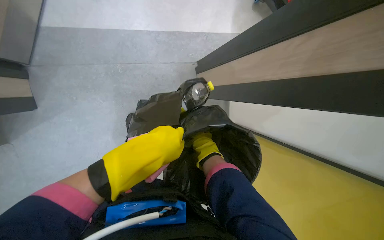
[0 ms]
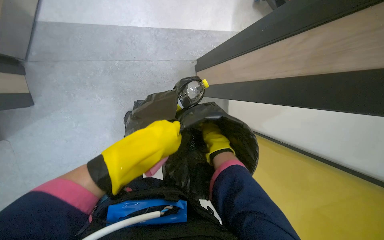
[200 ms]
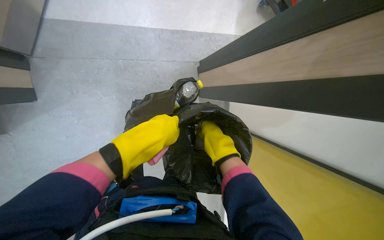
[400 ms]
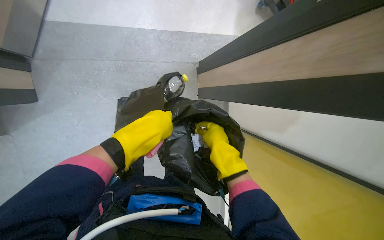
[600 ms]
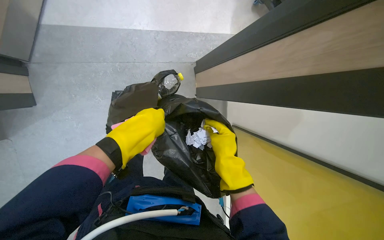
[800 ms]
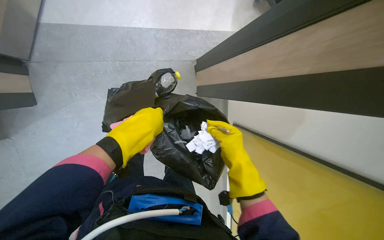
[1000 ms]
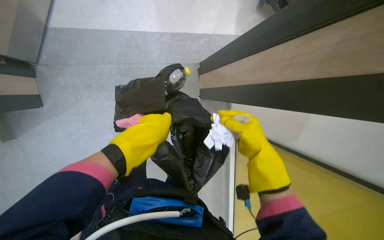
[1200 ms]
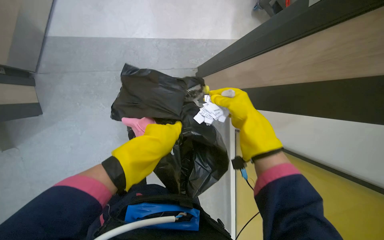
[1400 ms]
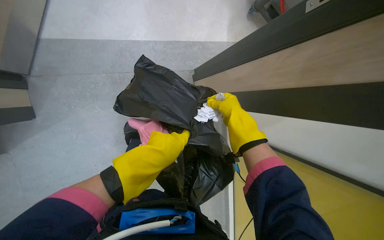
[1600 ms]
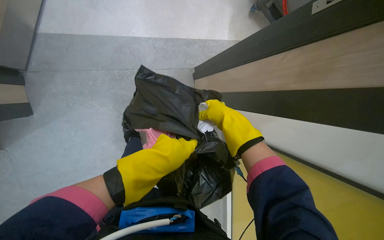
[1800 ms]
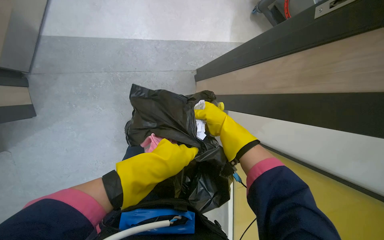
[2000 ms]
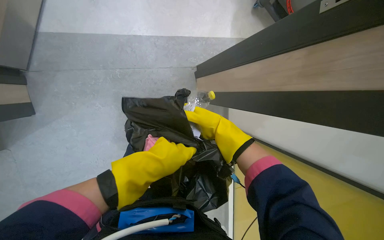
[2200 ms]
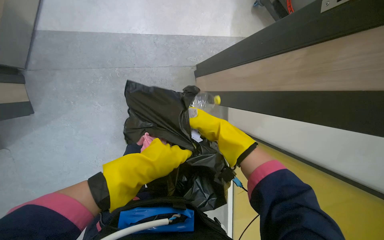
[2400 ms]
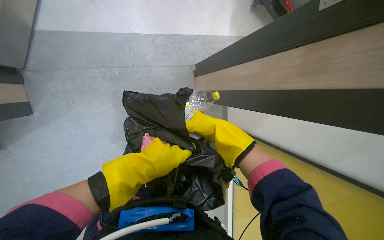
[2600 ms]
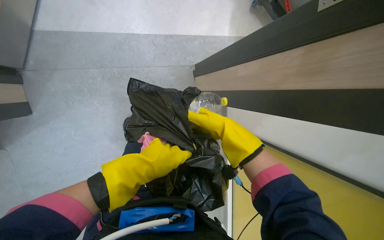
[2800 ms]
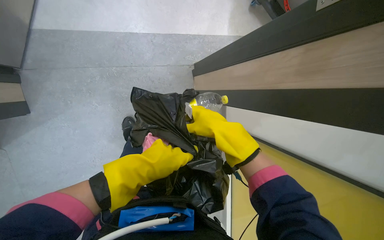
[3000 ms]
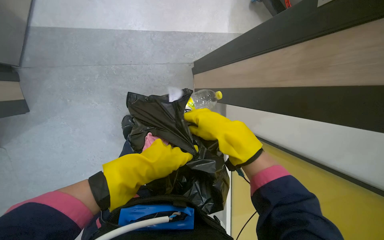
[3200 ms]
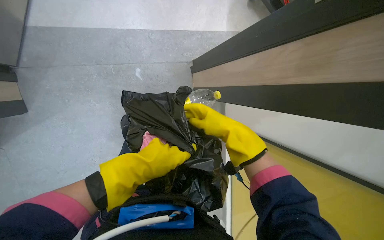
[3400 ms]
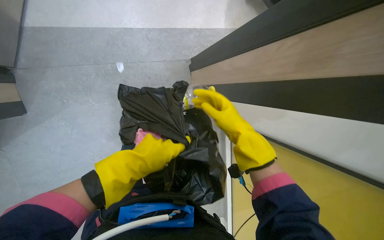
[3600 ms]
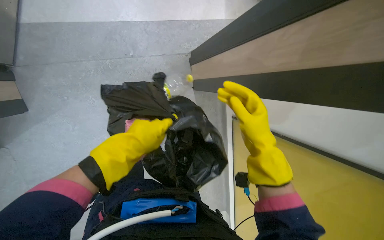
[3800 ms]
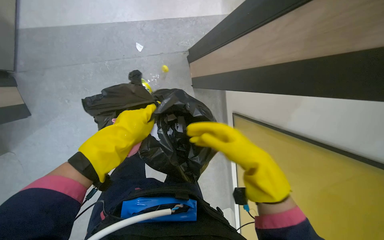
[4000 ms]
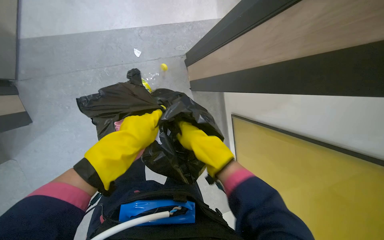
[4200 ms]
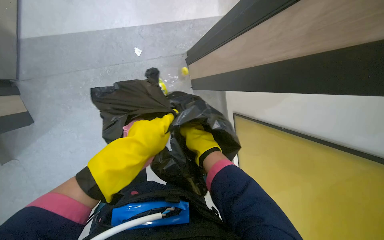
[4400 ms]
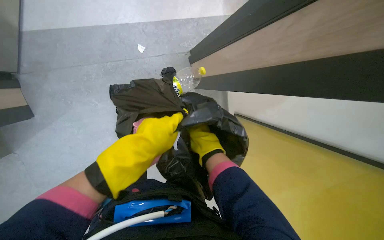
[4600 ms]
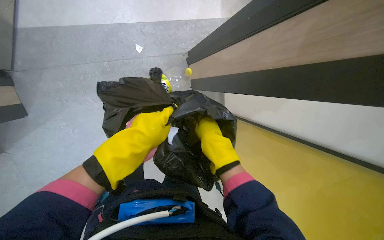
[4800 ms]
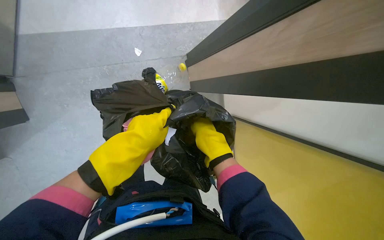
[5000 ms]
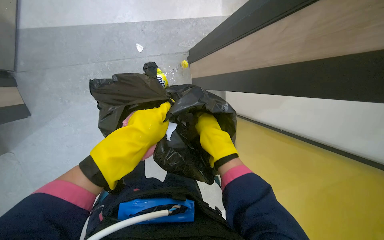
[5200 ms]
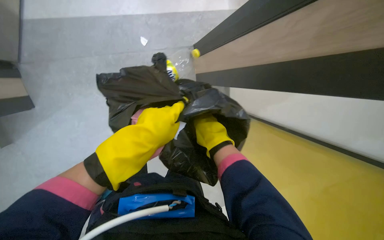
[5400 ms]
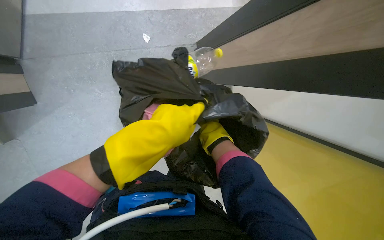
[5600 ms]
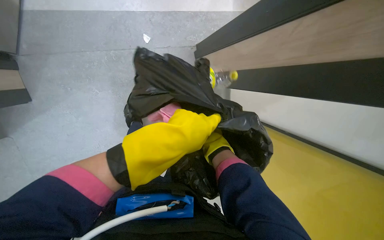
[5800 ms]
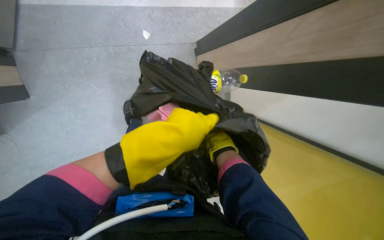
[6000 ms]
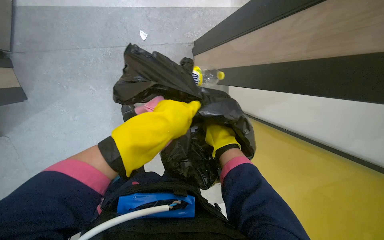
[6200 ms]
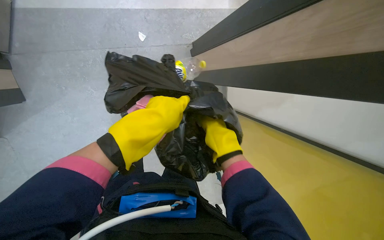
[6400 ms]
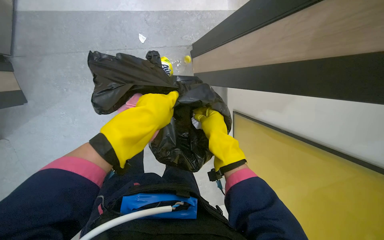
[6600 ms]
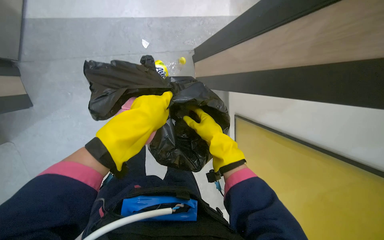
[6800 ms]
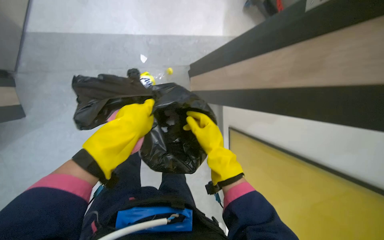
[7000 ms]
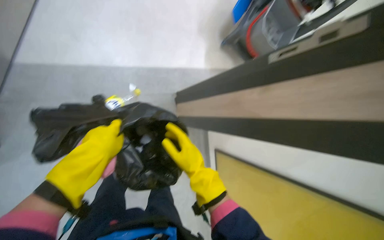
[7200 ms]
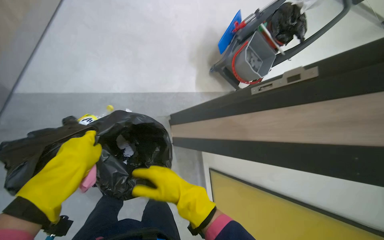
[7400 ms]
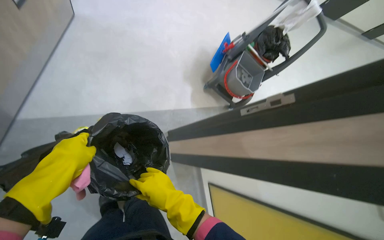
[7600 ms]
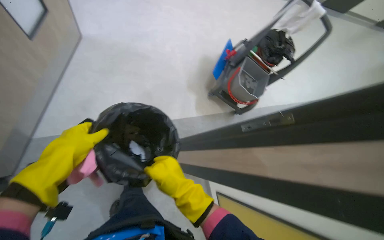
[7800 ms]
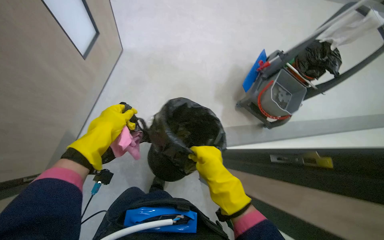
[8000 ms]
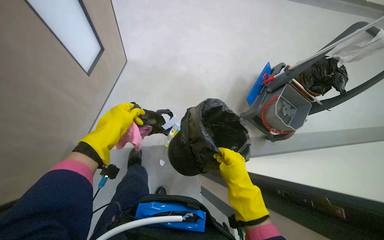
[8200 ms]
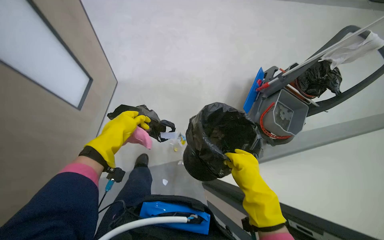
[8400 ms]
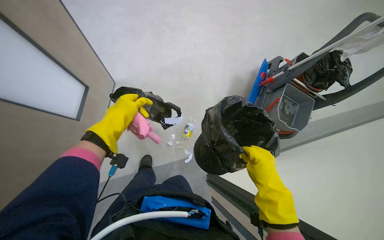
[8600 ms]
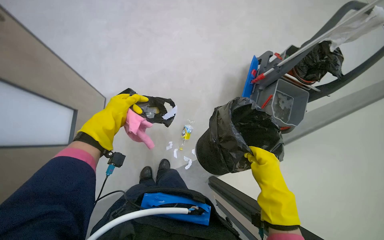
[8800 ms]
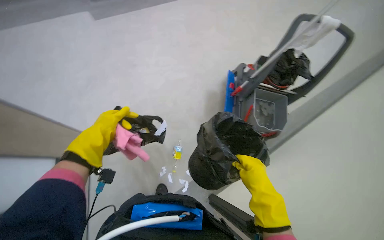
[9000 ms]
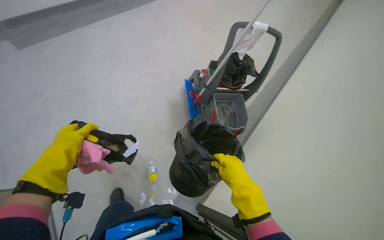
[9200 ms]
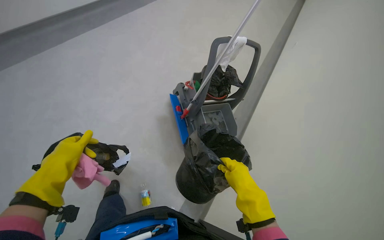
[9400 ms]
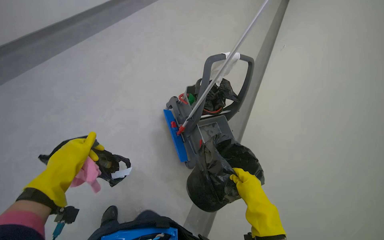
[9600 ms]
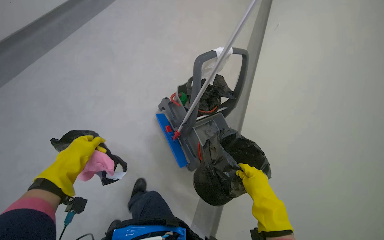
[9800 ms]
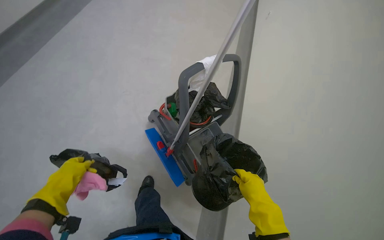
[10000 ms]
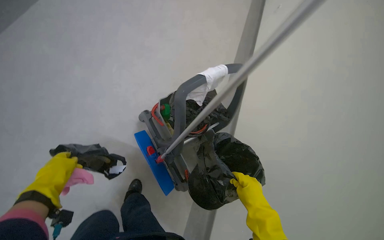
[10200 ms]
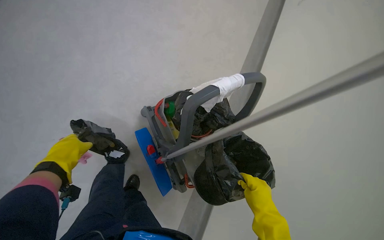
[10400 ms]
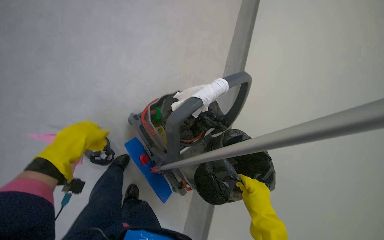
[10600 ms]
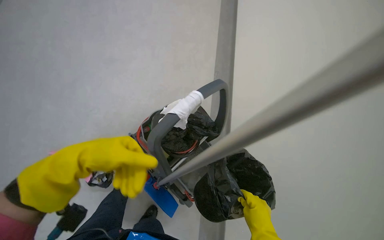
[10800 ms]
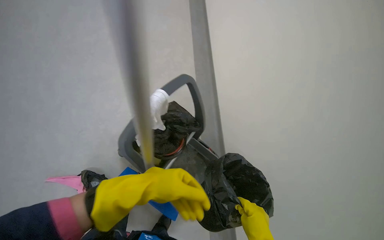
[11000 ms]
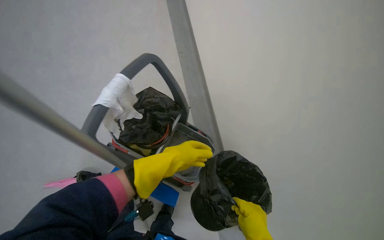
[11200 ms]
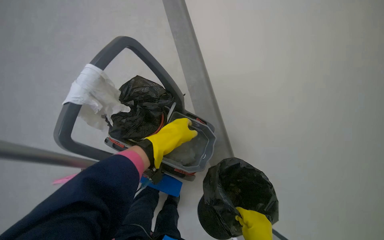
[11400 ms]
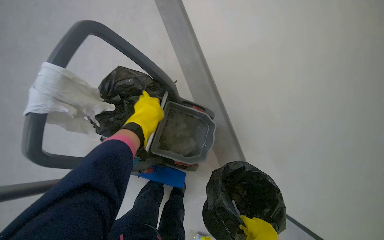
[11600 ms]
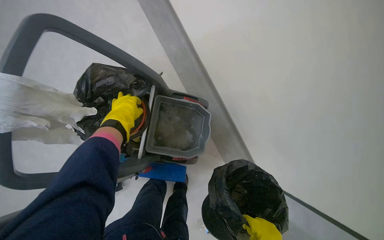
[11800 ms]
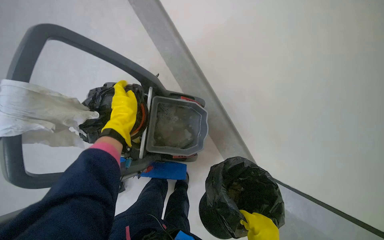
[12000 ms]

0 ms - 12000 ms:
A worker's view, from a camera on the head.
Job: managing trash.
The whole recording: Emptying trash and picking up litter. The worker empties trash from bins and picks up litter from the floor.
0 ms - 1600 ms: The left hand shifts about 10 cm nearer to the camera; the right hand is displaced to the right by roughly 10 cm.
1600 ms - 3000 ms: The hands make small movements and keep their place.
3000 ms - 4400 ms: The right hand travels down the picture by roughly 10 cm.
6000 ms - 7600 ms: The wearer looks some 20 degrees further upward. The left hand is displaced to the left and farther from the camera by some 25 cm.
7600 ms - 9000 ms: The camera pitches upward, by some 20 degrees. The right hand heads to the right, covering approximately 15 cm; the left hand is displaced up the picture and farther from the camera by some 40 cm.
9000 ms - 10400 ms: The wearer looks some 40 degrees further to the right. The view tilts roughly 30 degrees upward.
10400 ms - 12000 ms: The view tips downward by roughly 15 degrees. The left hand moves nearer and farther over some 30 cm, changing direction 2 times.

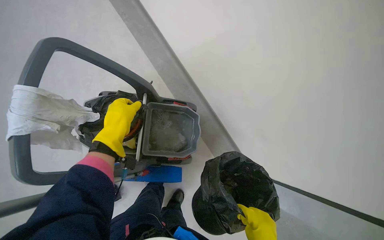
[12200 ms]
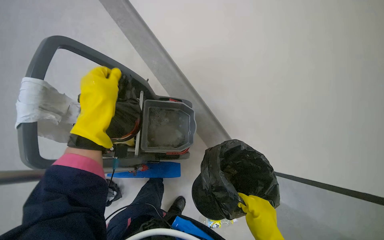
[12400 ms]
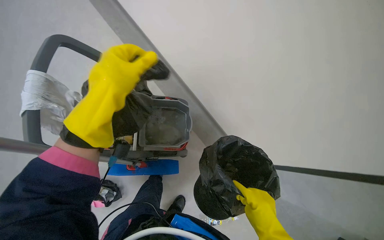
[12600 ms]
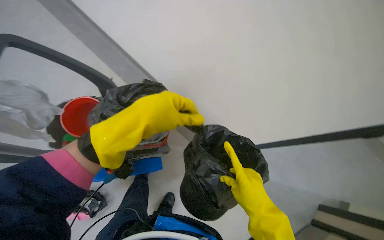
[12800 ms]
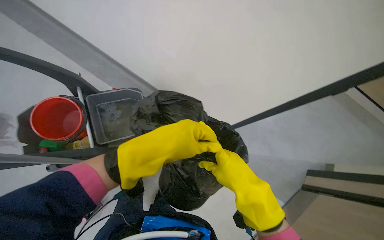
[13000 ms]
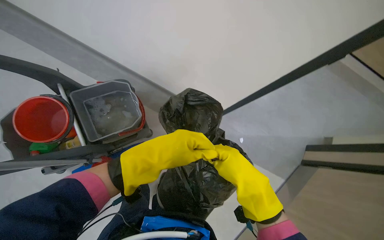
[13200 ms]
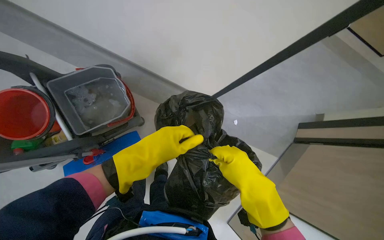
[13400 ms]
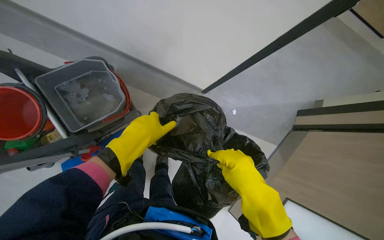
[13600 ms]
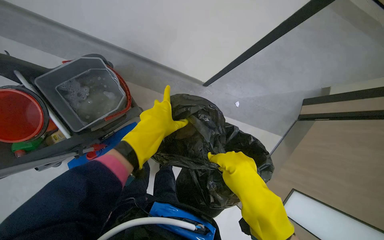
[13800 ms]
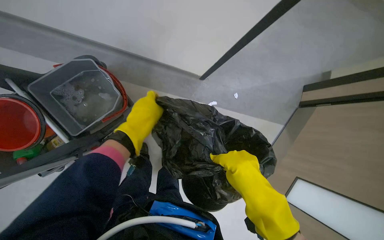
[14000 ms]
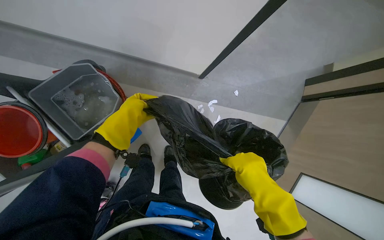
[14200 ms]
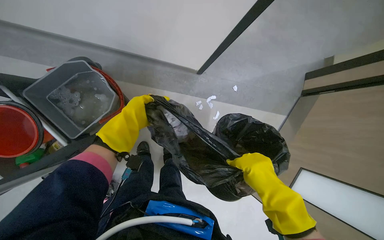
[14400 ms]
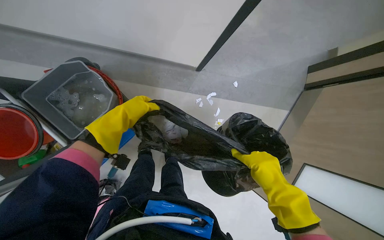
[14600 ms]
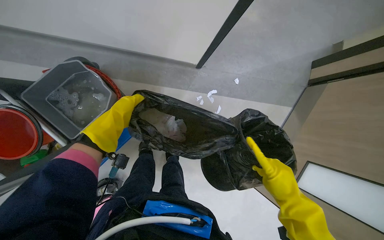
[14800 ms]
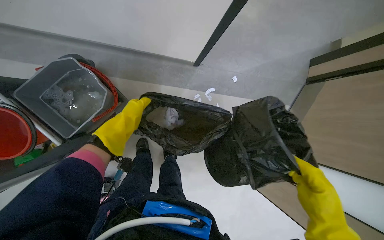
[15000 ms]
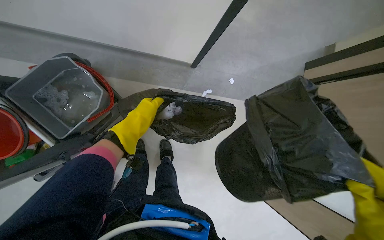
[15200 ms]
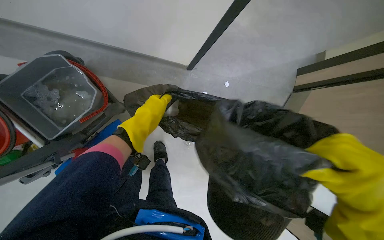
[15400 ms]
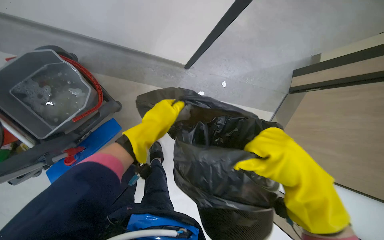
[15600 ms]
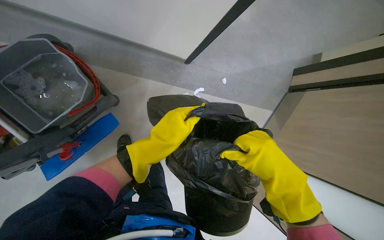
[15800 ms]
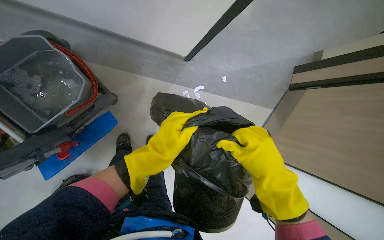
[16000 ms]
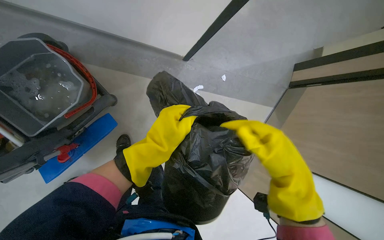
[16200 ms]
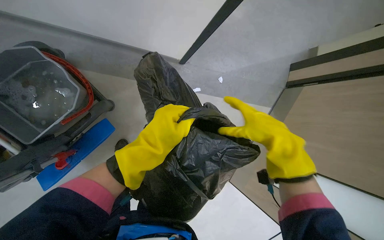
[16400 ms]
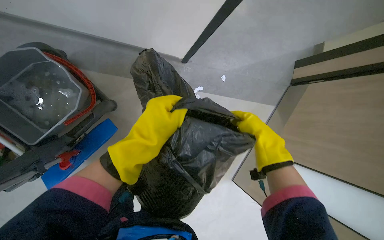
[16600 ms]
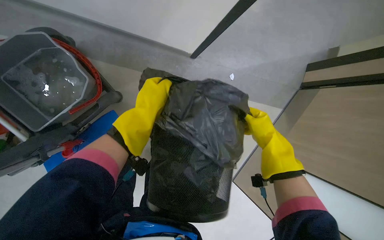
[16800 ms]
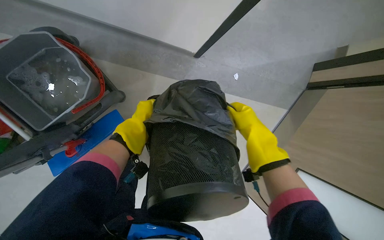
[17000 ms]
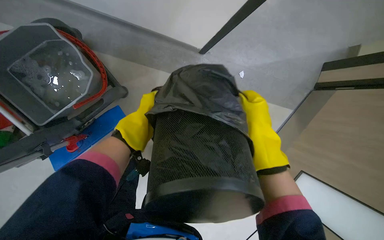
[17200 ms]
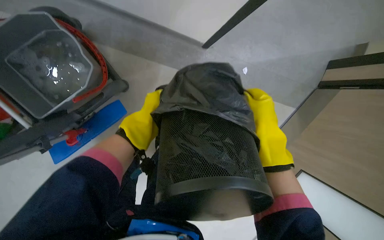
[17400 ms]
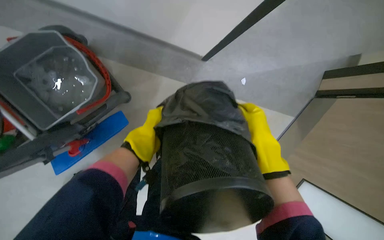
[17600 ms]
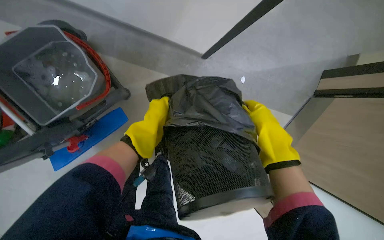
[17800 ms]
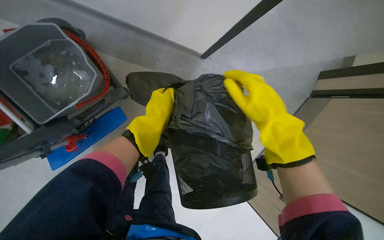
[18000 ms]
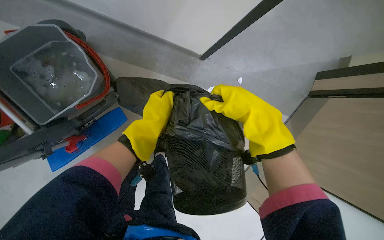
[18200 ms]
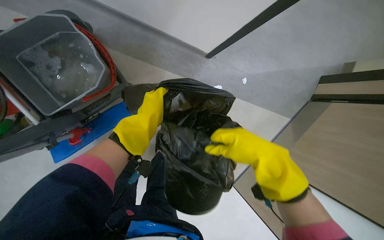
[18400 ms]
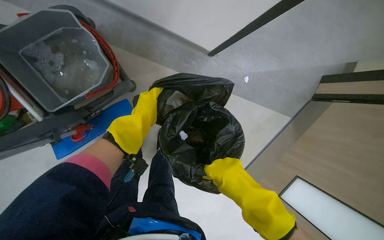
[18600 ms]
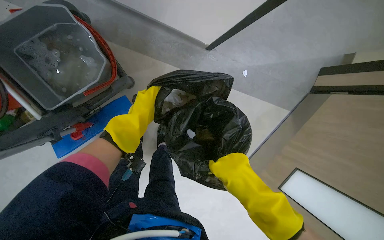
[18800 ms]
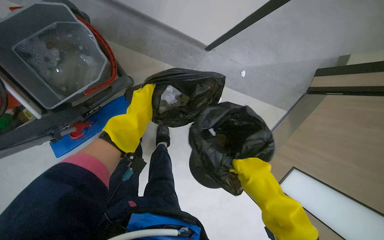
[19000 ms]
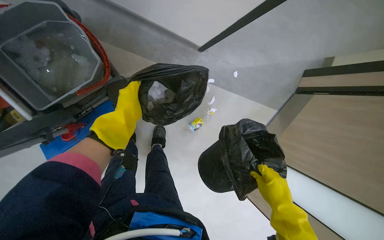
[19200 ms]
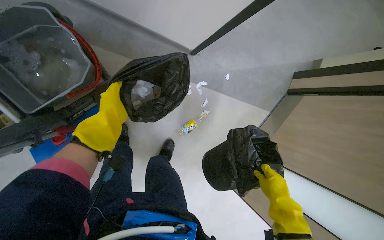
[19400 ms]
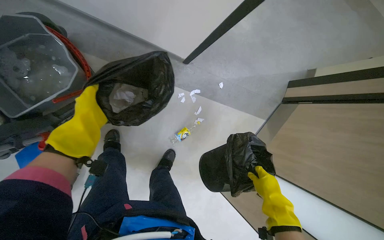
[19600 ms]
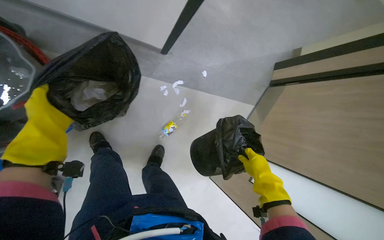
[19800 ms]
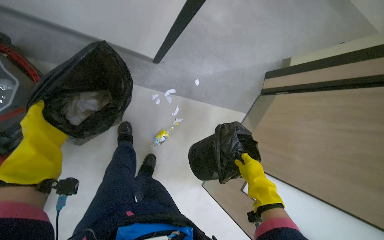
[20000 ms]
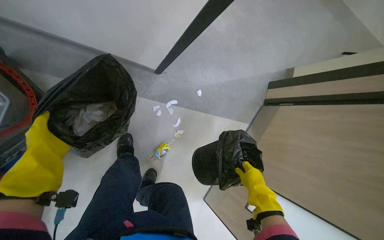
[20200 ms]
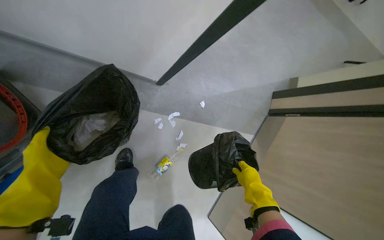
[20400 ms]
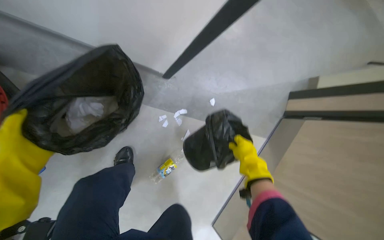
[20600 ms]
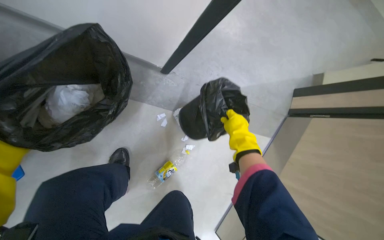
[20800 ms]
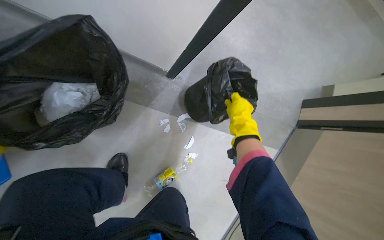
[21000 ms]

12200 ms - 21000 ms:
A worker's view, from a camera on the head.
Job: managing trash.
The whole recording: Emptying trash and picking up litter. The worker empties trash from bins and picks up litter from the floor.
12200 ms - 13600 ms: The head rotates some 35 degrees to the right. The view tilts roughly 20 degrees downward. The left hand shifts about 25 cm to the right.
13600 ms - 15200 ms: The left hand travels farther from the camera by some 15 cm.
15200 ms - 16600 ms: The left hand is displaced to the right by some 10 cm.
16600 ms - 18000 ms: The right hand shifts roughly 10 cm up the picture; the left hand reaches some 35 cm farther from the camera, then returns.
18000 ms - 19600 ms: The right hand moves down the picture and to the right, some 25 cm. Meanwhile the left hand shifts roughly 15 cm to the left.
19600 ms - 21000 ms: The wearer looks some 25 degrees further upward. The right hand travels up the picture by approximately 10 cm.
